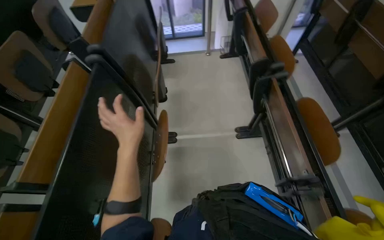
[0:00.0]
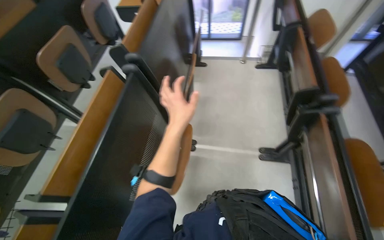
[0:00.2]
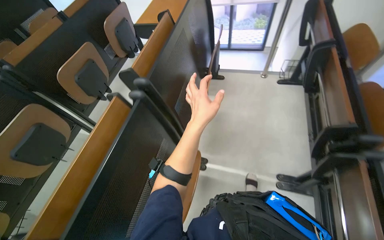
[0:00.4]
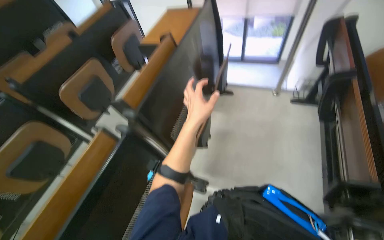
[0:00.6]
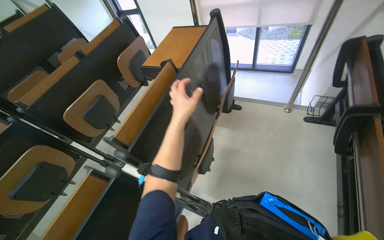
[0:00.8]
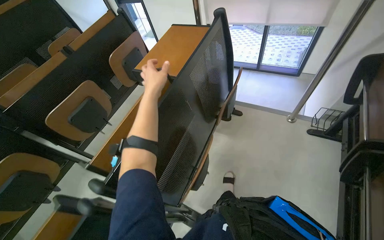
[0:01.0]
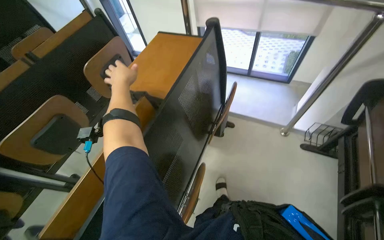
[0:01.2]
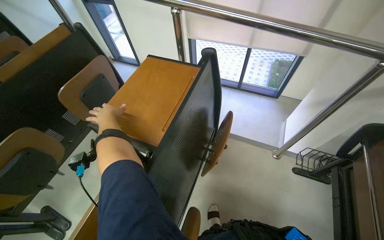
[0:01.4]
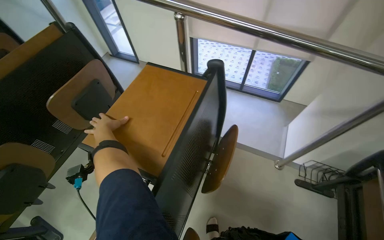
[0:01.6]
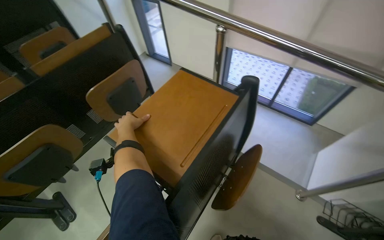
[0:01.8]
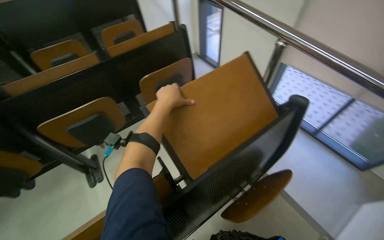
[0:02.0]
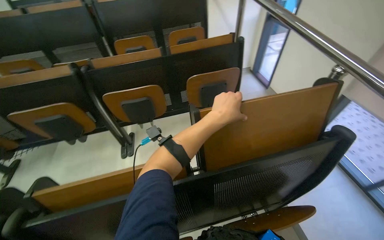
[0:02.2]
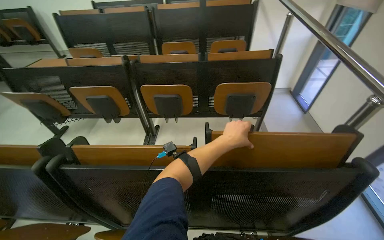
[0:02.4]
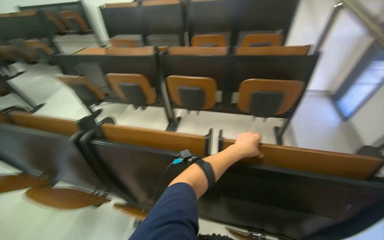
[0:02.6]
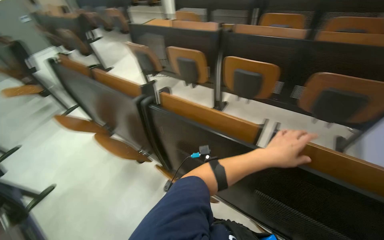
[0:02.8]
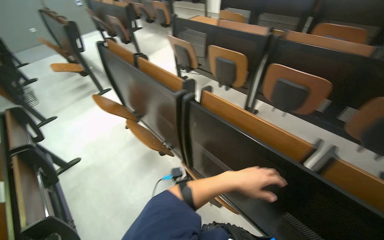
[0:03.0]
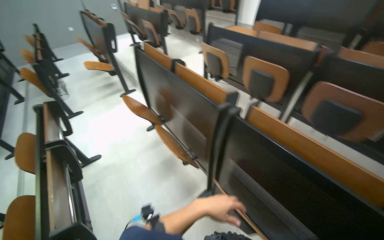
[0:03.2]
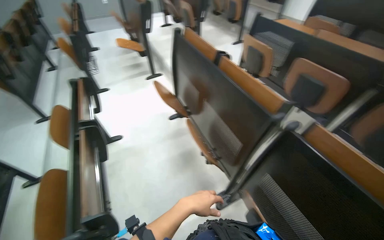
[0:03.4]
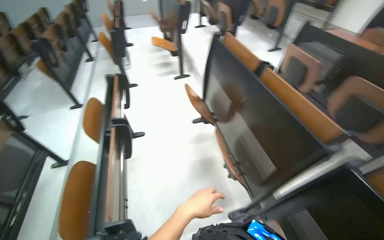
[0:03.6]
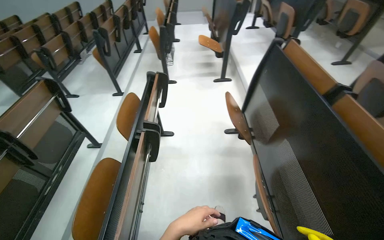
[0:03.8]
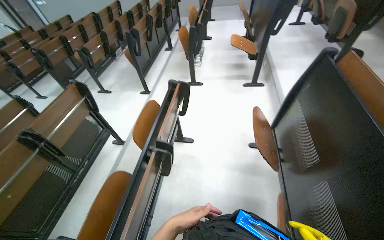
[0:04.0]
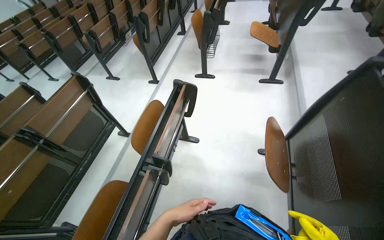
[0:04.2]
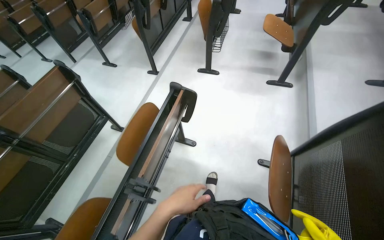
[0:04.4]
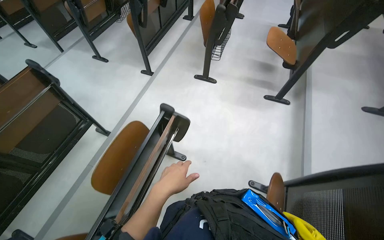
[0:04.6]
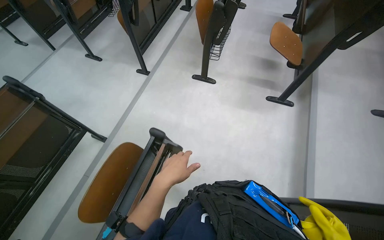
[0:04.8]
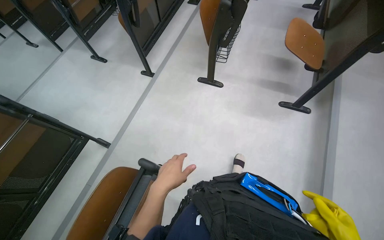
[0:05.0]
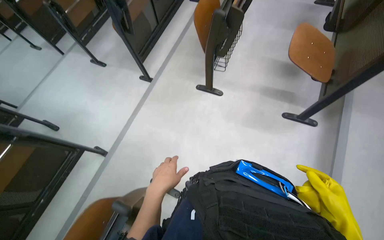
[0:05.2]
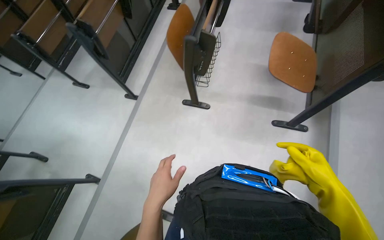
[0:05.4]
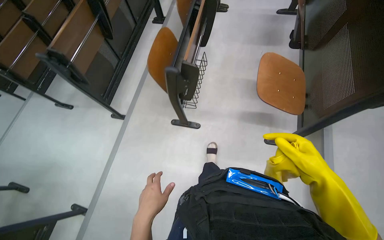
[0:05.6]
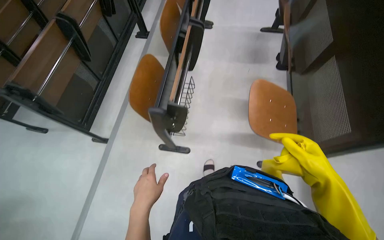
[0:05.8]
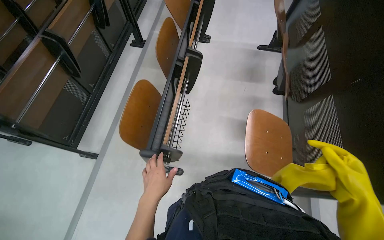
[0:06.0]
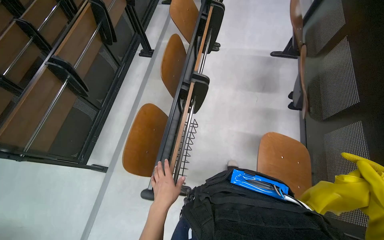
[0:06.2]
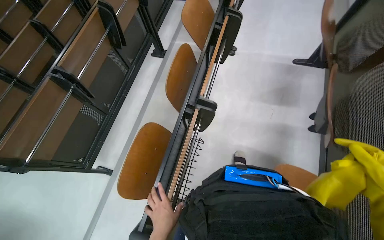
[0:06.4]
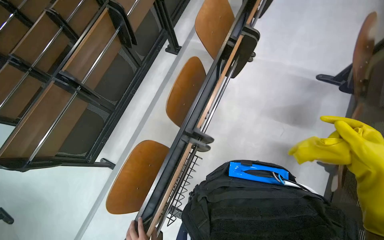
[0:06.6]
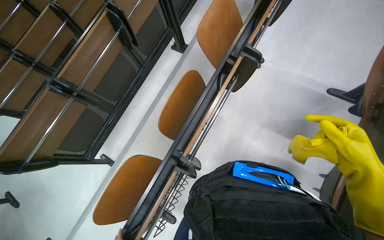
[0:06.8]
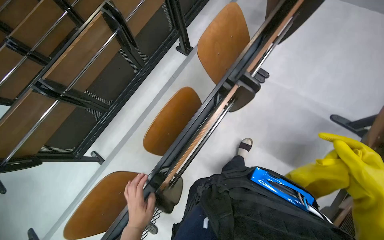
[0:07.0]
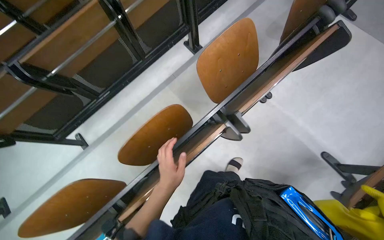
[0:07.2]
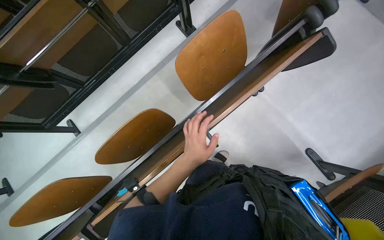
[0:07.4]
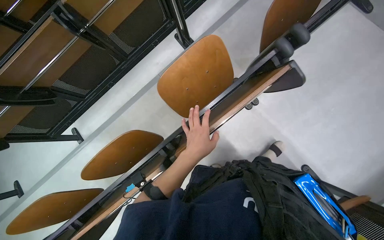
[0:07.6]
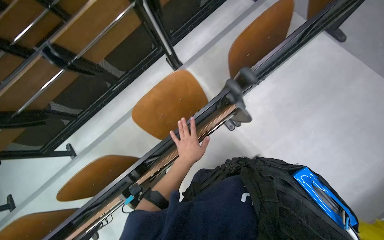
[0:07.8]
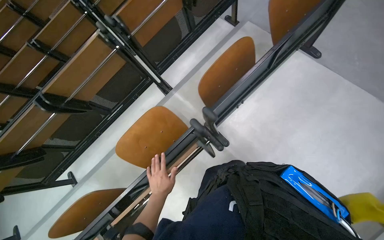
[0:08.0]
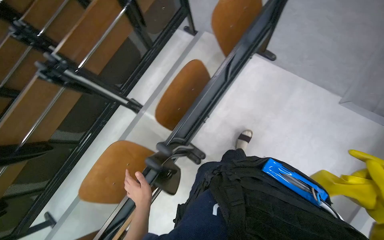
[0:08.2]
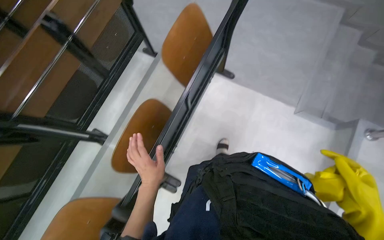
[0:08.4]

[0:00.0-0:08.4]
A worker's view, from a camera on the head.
Job: organizing items.
The whole recording: Folding desks in lecture hall. The worker folds up multiple desks in the lecture hall.
0:00.0 to 0:01.4: The camera is carried about 1 m. The wearer looks roughly 25 degrees further to the left.
0:01.4 to 0:02.8: The head rotates roughly 100 degrees to the left.
0:02.8 to 0:04.2: The camera is carried roughly 1 m. The head turns to the left by roughly 70 degrees.
0:04.2 to 0:05.6: The wearer moves roughly 1 m.
0:05.6 to 0:07.0: The camera travels about 1 m.
0:07.0 to 0:08.4: The wearer moves about 1.5 m.

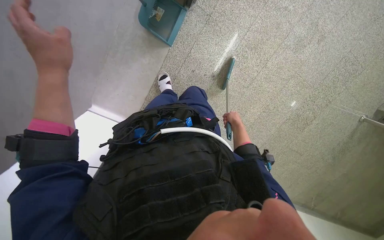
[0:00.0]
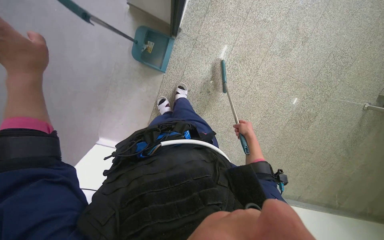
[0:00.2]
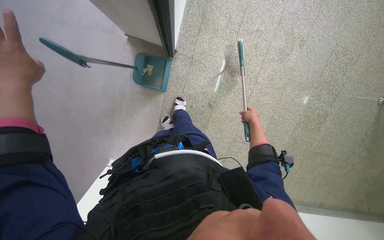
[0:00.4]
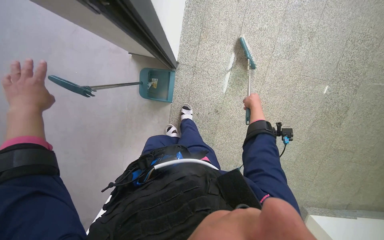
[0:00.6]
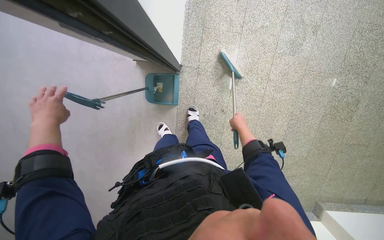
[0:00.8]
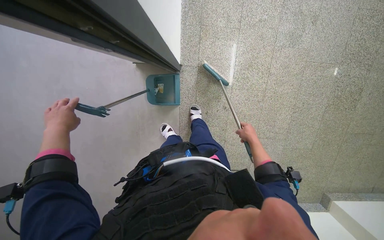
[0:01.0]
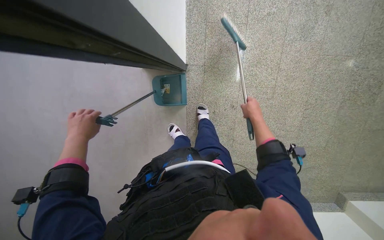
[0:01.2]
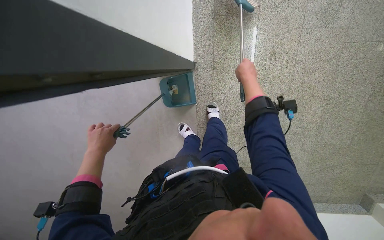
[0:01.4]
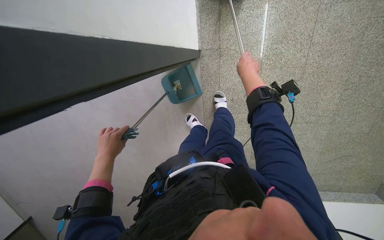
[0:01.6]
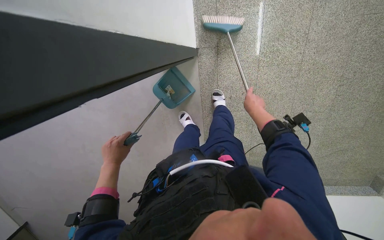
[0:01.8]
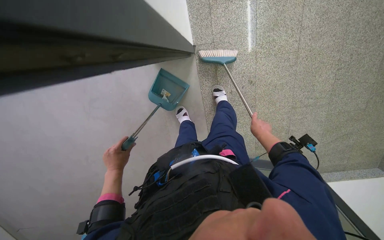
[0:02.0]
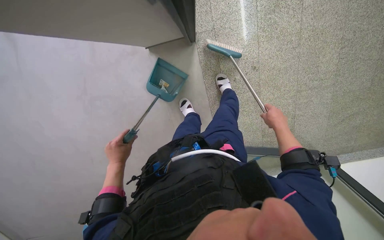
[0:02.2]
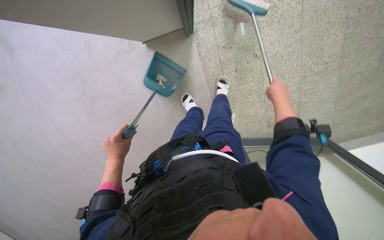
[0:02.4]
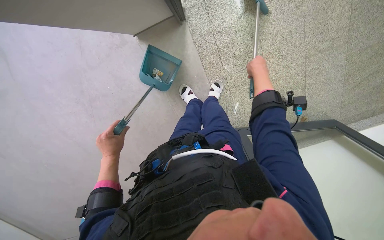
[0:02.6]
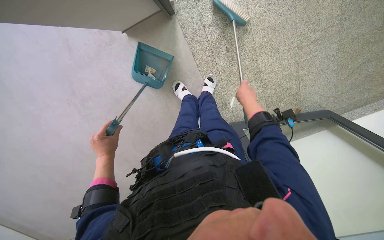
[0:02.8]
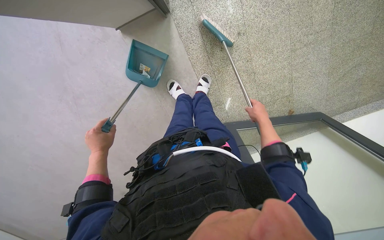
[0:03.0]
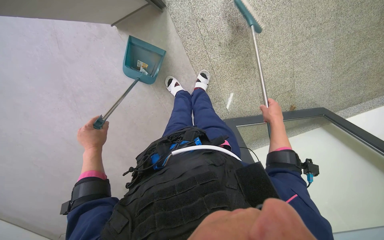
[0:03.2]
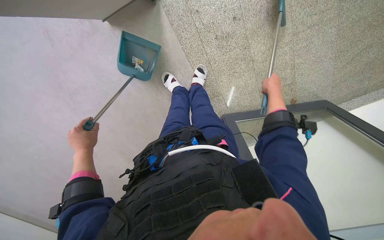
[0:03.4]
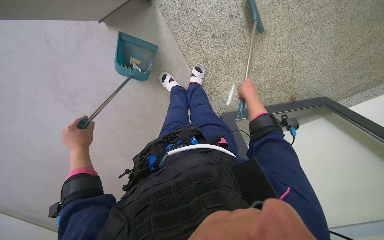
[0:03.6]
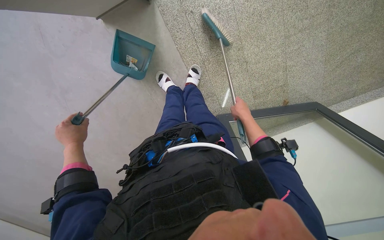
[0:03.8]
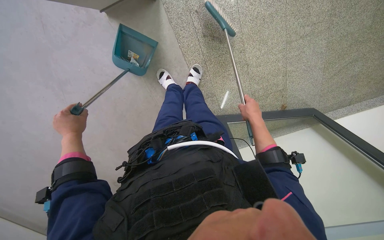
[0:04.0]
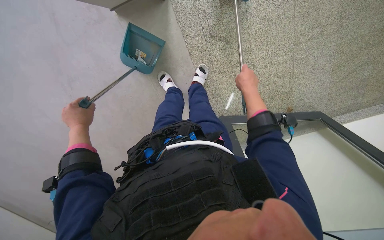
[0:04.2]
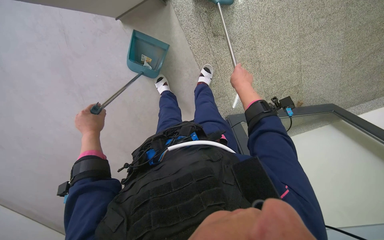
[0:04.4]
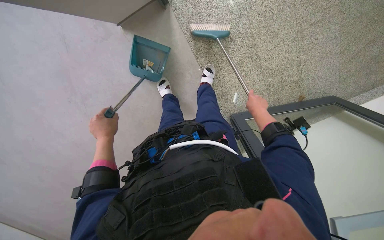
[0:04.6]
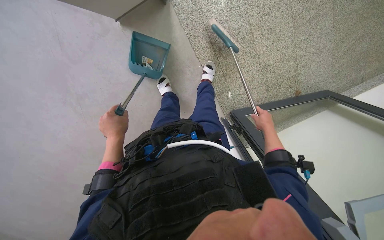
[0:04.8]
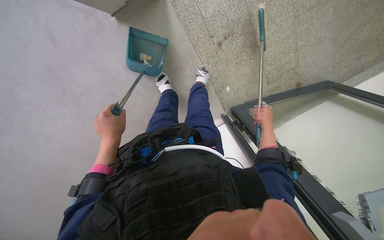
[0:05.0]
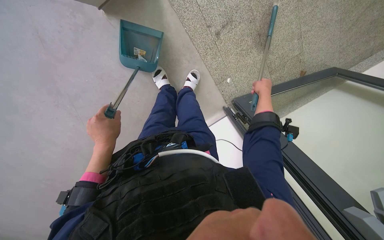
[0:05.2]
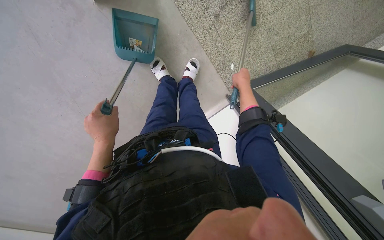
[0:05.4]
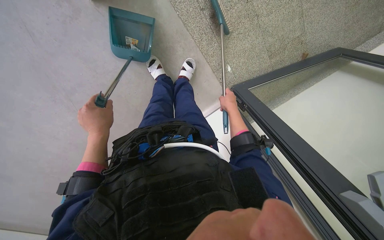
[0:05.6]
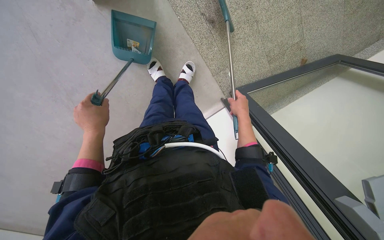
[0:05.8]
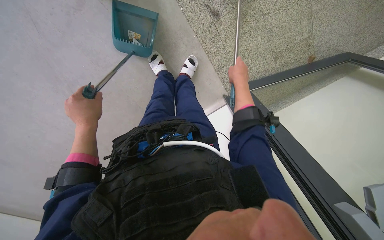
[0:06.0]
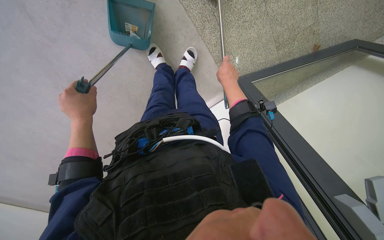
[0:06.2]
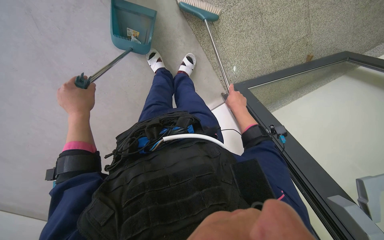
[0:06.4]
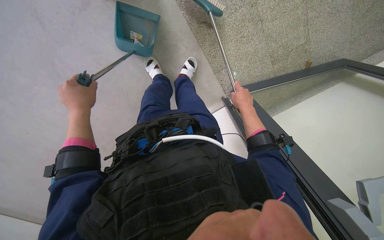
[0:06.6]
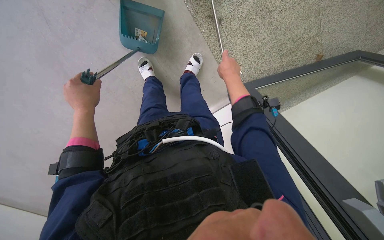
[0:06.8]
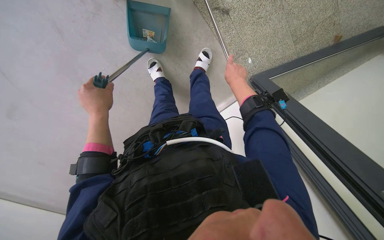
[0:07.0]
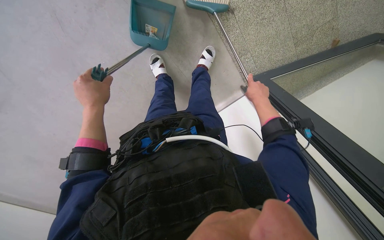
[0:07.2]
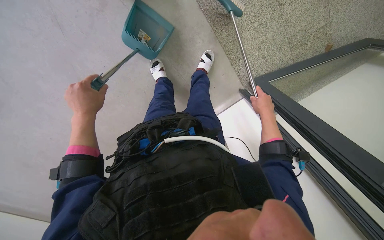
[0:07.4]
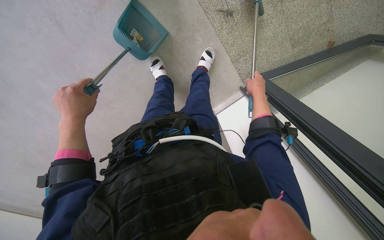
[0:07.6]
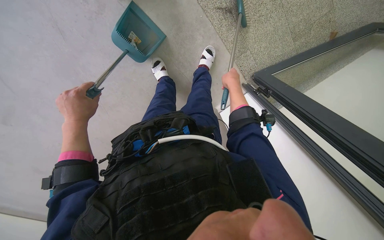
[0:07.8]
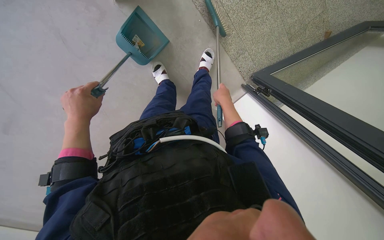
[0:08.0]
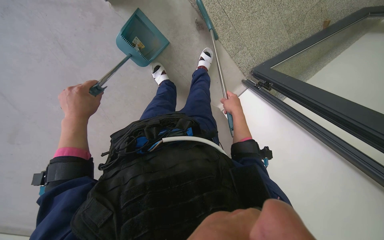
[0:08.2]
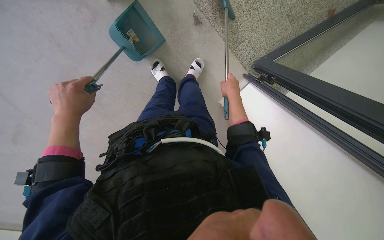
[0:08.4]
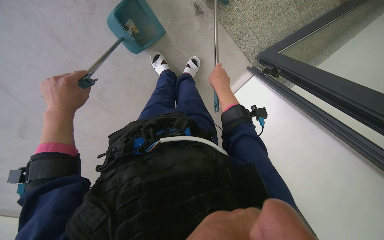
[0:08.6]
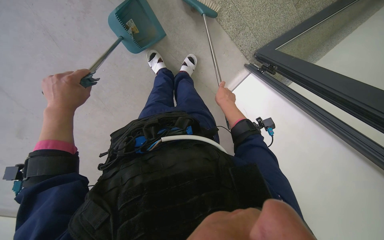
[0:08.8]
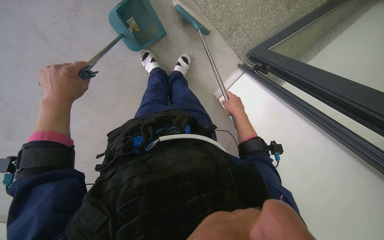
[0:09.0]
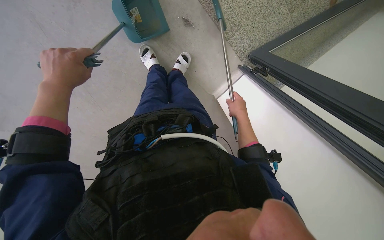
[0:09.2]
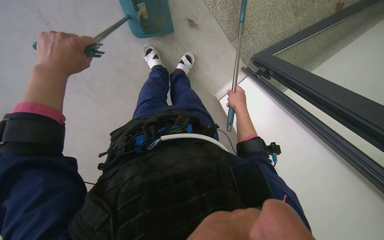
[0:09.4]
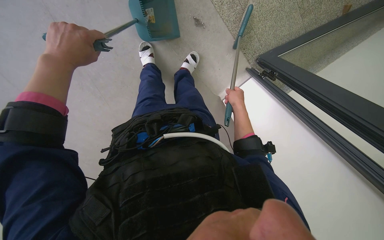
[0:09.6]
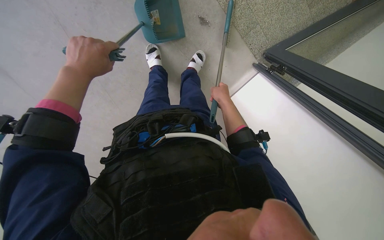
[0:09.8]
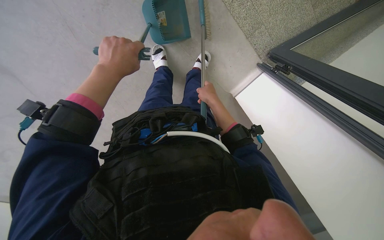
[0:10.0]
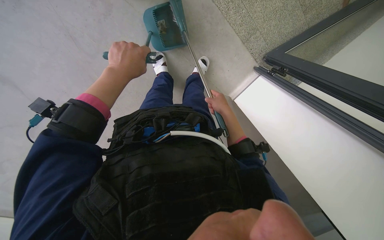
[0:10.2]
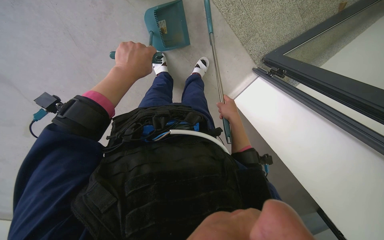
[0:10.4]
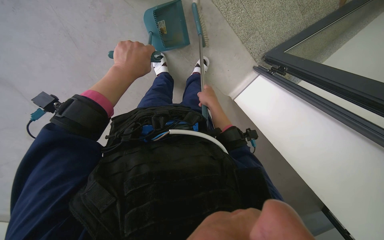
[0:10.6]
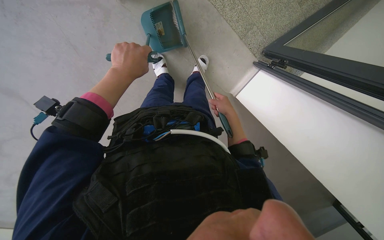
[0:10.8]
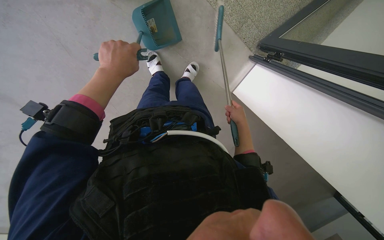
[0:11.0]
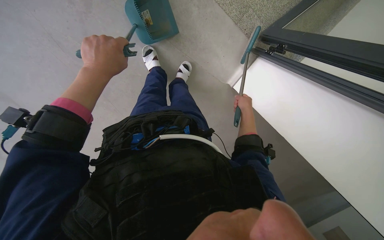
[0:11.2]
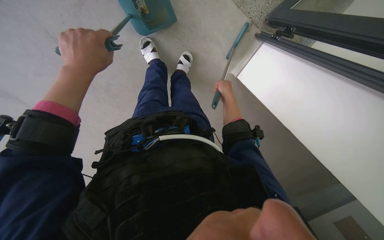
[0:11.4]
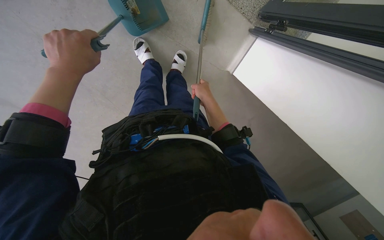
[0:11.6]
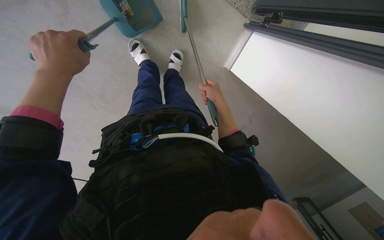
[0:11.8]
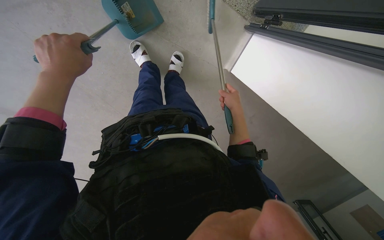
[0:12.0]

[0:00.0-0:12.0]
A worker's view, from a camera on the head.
Job: sweeping floor.
The whole recording: Sweeping floor with broom and dustpan. The worker sweeps the floor with a broom and dustpan, moving a chair to clear the area.
0:00.0 to 0:01.6: The camera sweeps to the left, by some 25 degrees. The scene turns approximately 30 degrees counterclockwise in the picture.
0:01.6 to 0:03.0: The right hand moves up and down the picture over some 25 cm, changing direction 2 times.
0:03.0 to 0:04.4: The hands make small movements and keep their place.
0:04.4 to 0:06.0: The right hand moves up and down the picture over approximately 15 cm, changing direction 3 times.
0:07.6 to 0:09.0: The right hand shifts about 15 cm down the picture.
0:09.0 to 0:10.4: The left hand shifts about 10 cm to the right.
0:10.4 to 0:12.0: The right hand goes left and right, about 15 cm each way, reversing 3 times.
